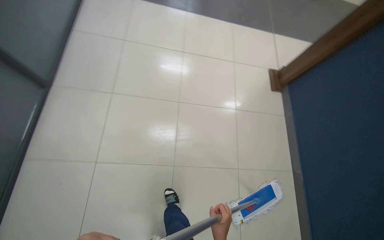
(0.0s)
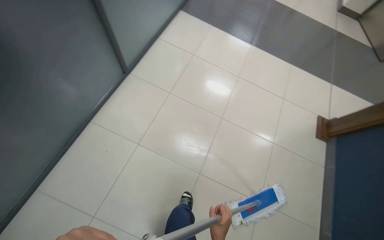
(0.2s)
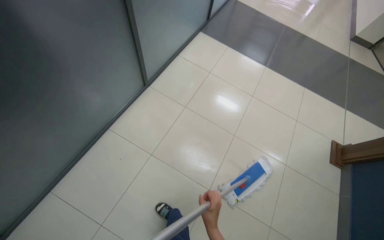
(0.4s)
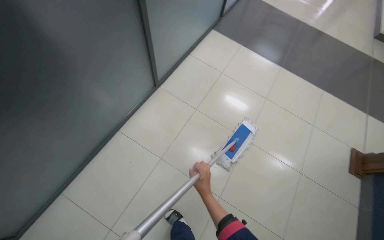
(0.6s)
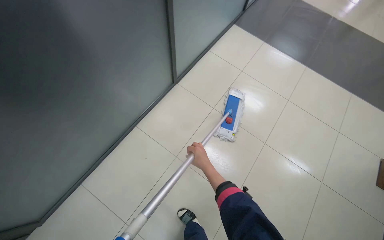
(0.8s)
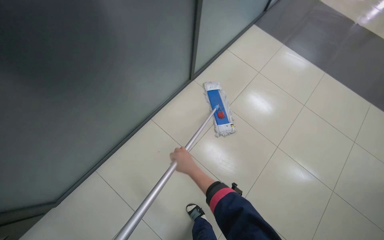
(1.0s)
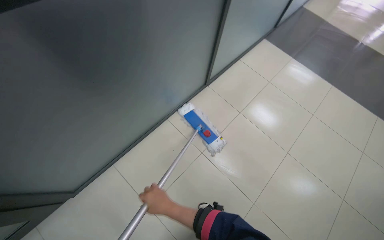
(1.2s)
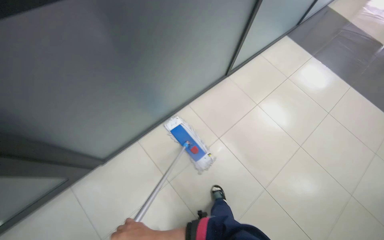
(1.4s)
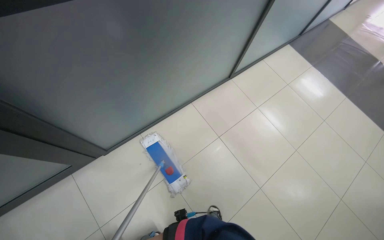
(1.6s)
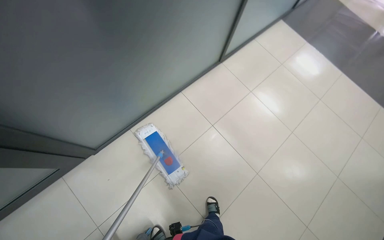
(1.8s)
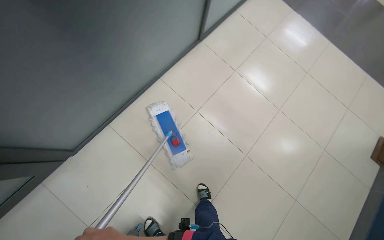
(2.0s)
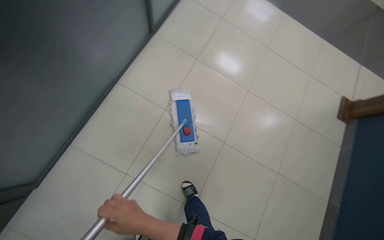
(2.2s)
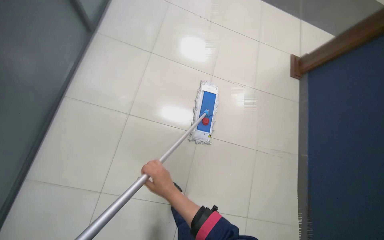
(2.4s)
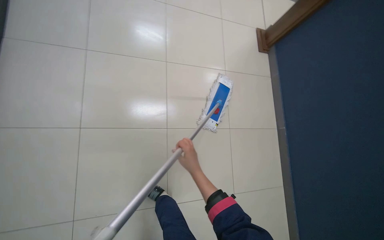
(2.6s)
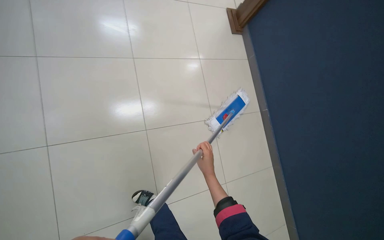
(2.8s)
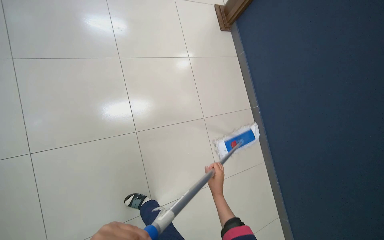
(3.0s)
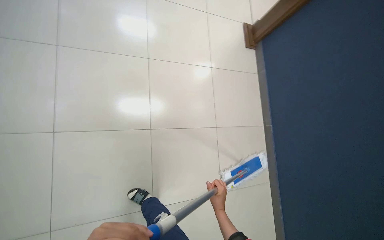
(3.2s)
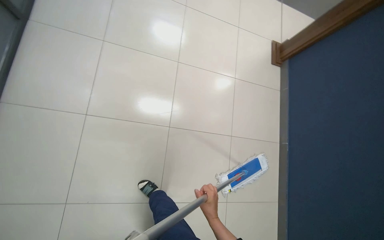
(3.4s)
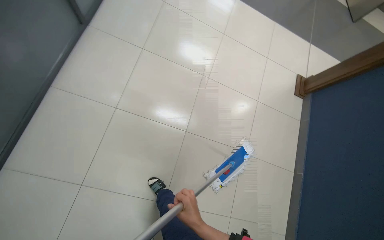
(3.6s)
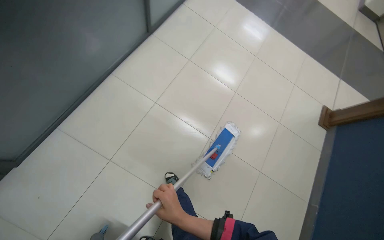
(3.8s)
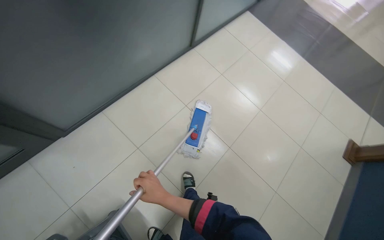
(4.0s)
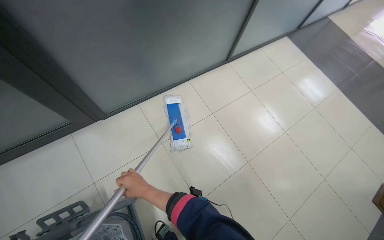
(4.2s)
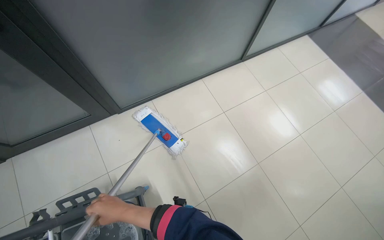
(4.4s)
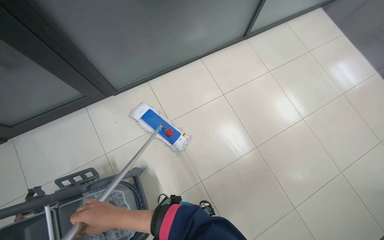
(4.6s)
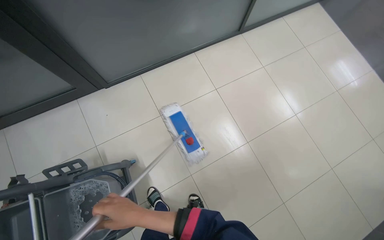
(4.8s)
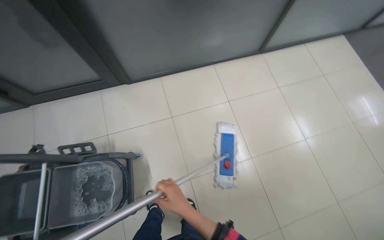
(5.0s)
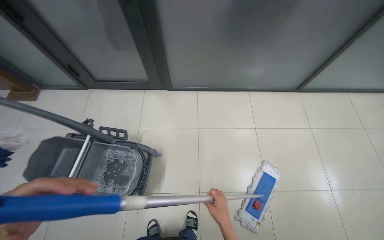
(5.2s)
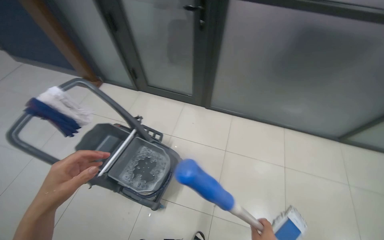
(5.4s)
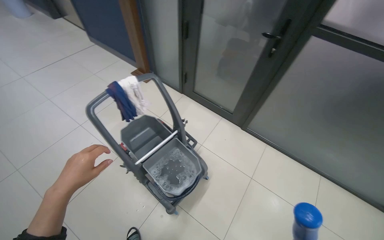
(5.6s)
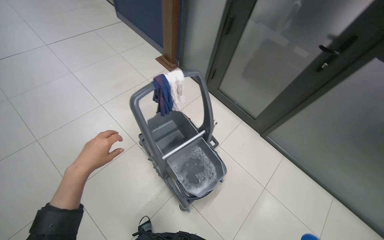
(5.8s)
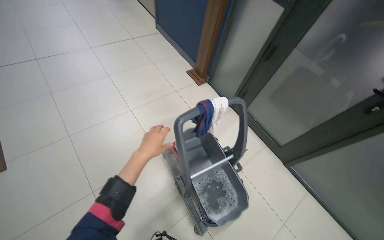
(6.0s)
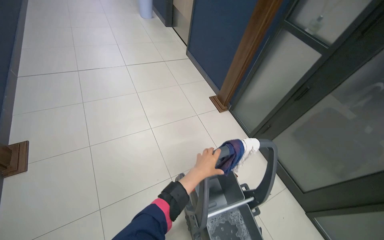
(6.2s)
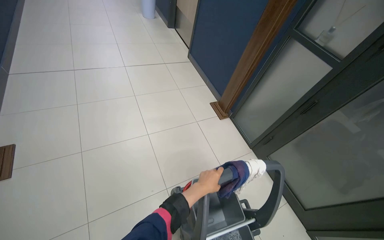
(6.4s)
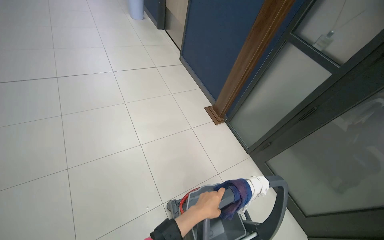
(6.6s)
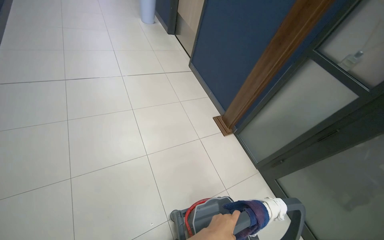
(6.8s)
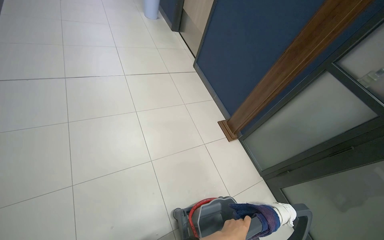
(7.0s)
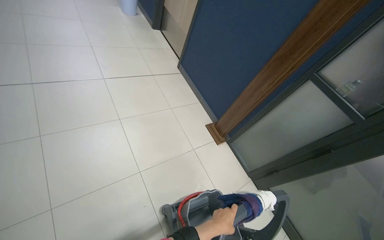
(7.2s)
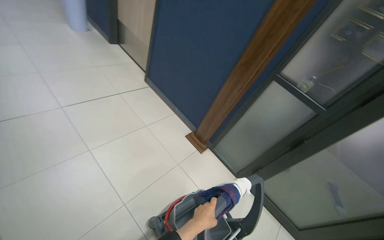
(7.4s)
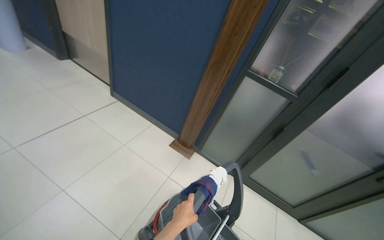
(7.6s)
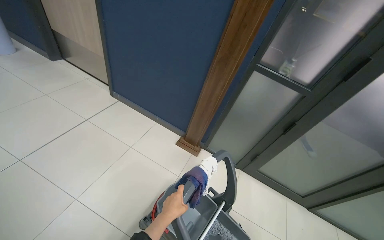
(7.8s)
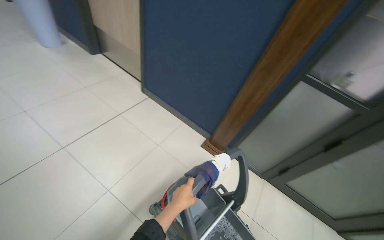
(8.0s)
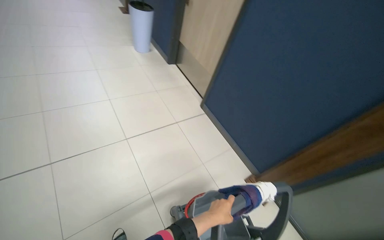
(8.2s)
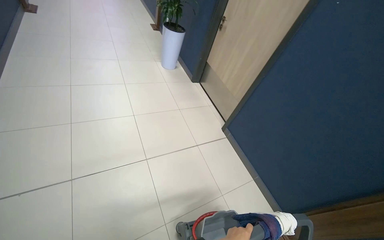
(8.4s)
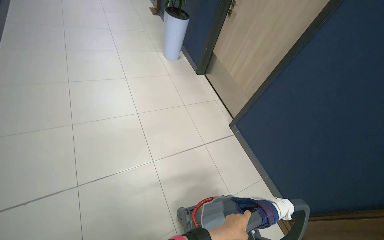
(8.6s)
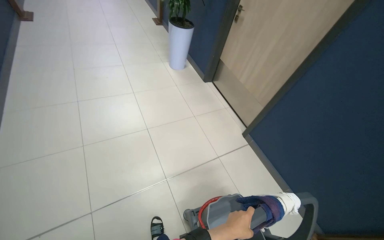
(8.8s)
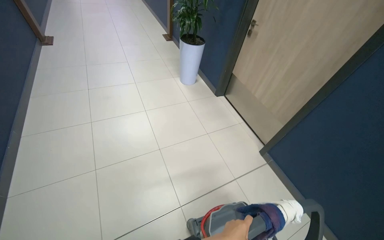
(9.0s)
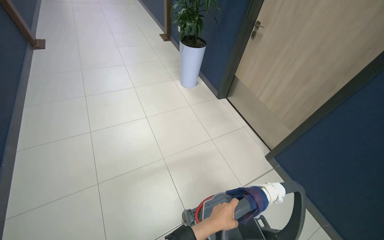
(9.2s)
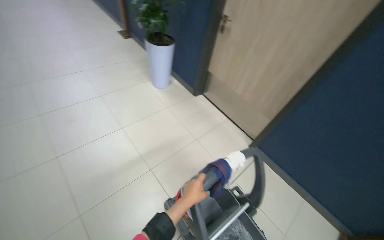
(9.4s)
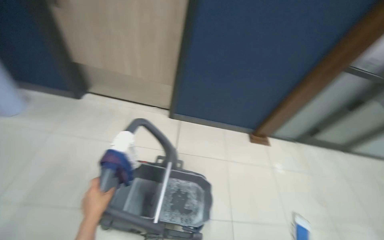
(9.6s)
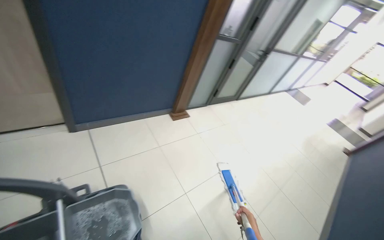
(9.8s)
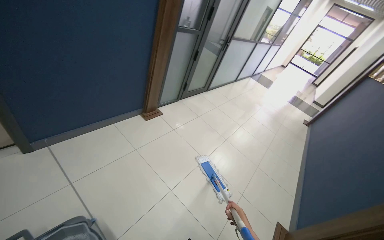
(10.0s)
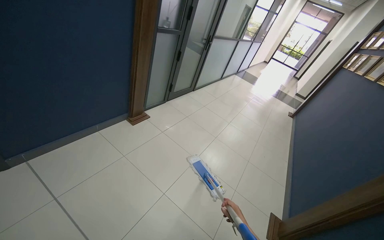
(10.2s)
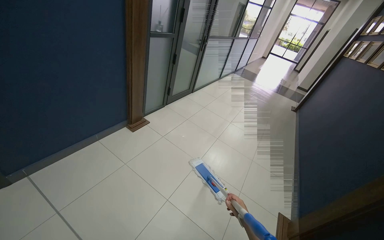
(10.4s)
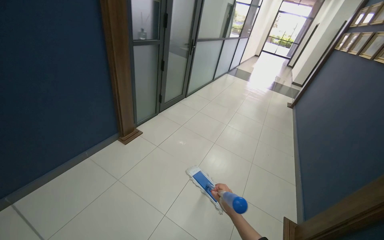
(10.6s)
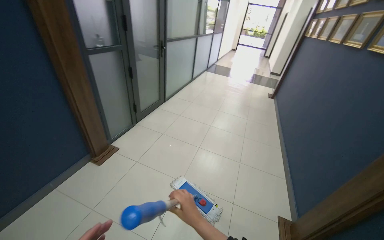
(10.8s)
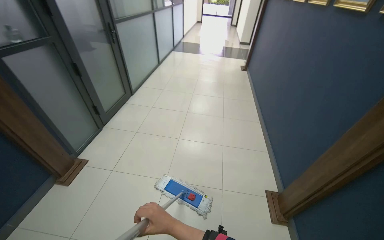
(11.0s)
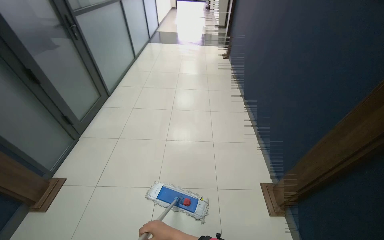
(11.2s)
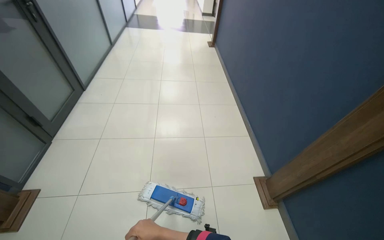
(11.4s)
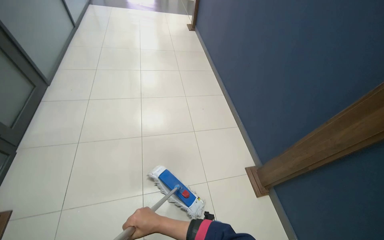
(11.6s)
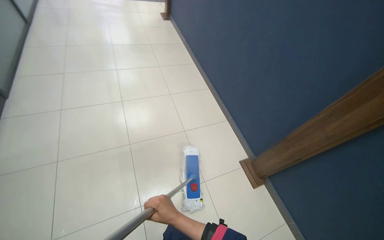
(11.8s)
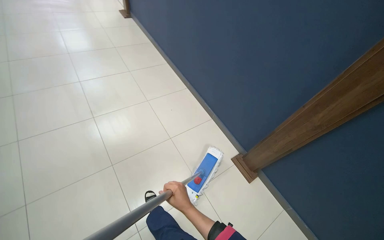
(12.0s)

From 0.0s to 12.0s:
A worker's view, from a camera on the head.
Job: mopping floor.
The whole recording: Mopping hallway floor. The worker mops the tiled floor in the hallway.
From 0.0s to 1.6s: The head travels to the left, some 50 cm. The wearer's head swings approximately 30 degrees to the left.
From 3.0s to 4.4s: The wearer moves about 60 cm. The head turns to the left by about 75 degrees. The view tips upward by approximately 25 degrees.
From 4.4s to 6.0s: The camera travels about 80 cm. The wearer's head swings roughly 85 degrees to the left. The view tilts about 15 degrees upward.
From 6.0s to 7.6s: The camera is carried approximately 90 cm. The head rotates roughly 25 degrees to the right.
From 7.6s to 9.0s: The camera is carried some 80 cm. The head turns to the left by some 40 degrees.
From 9.0s to 10.4s: The head turns to the right by roughly 115 degrees. The camera pitches downward, by approximately 25 degrees.
From 10.4s to 12.0s: The camera travels about 1 m. The head turns to the right by about 70 degrees. The wearer looks approximately 25 degrees further downward.

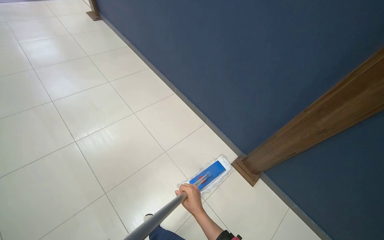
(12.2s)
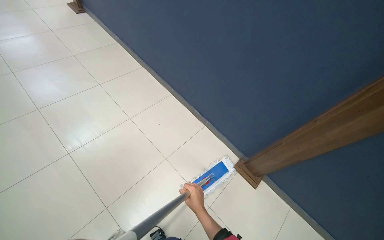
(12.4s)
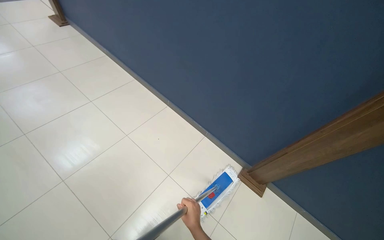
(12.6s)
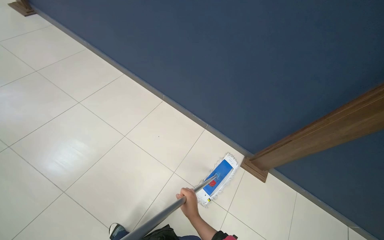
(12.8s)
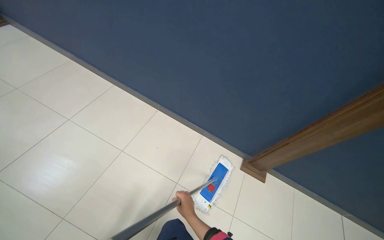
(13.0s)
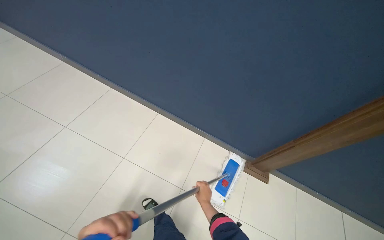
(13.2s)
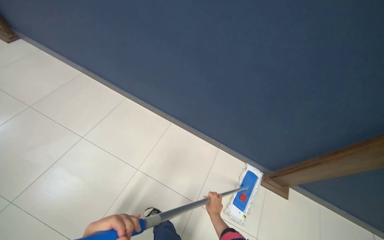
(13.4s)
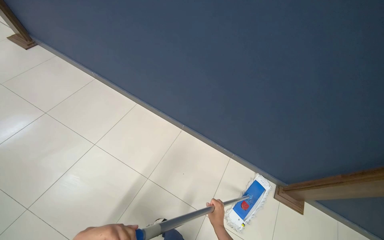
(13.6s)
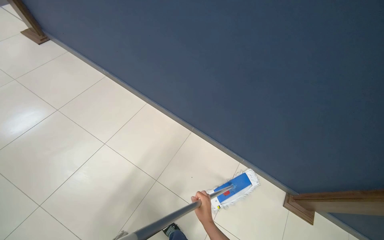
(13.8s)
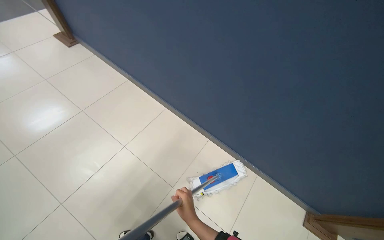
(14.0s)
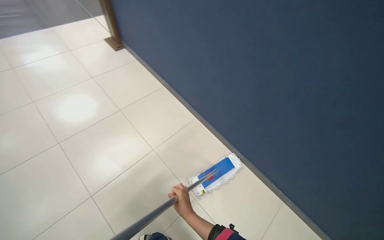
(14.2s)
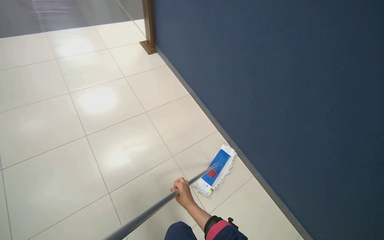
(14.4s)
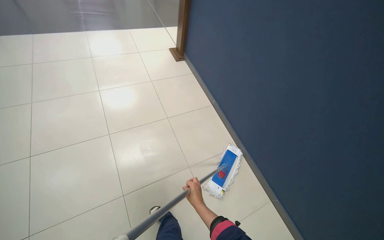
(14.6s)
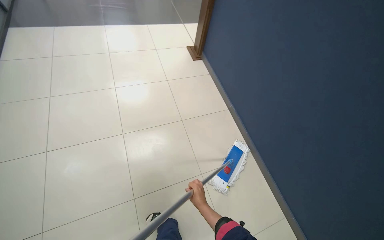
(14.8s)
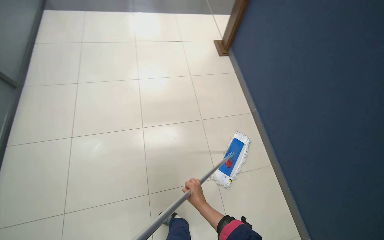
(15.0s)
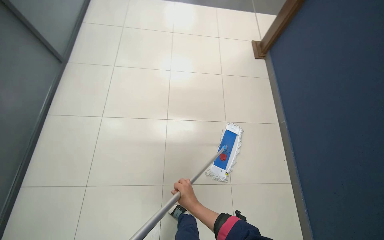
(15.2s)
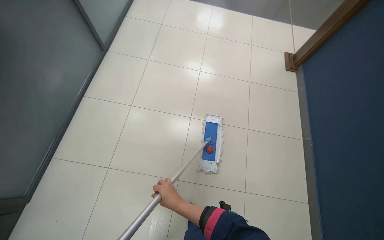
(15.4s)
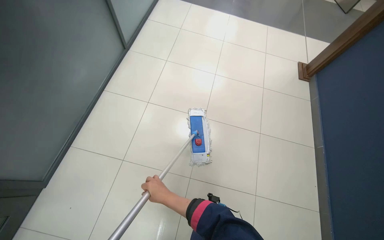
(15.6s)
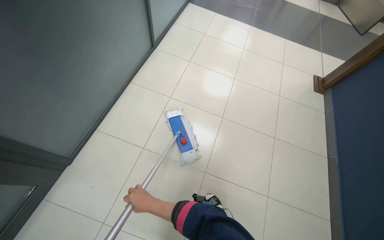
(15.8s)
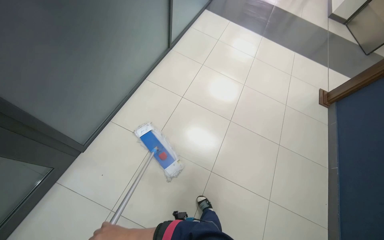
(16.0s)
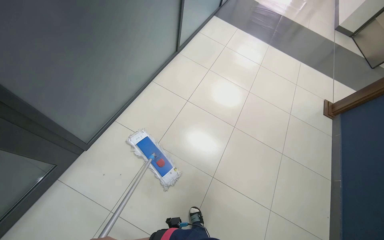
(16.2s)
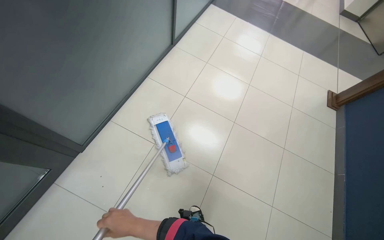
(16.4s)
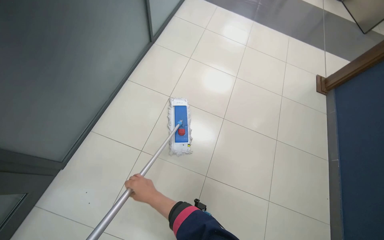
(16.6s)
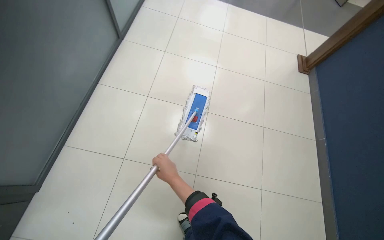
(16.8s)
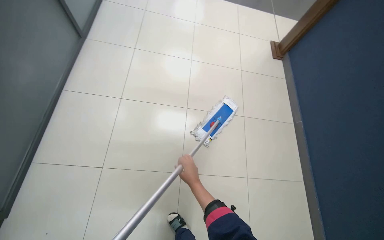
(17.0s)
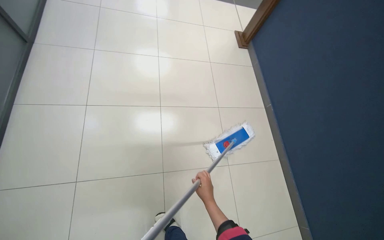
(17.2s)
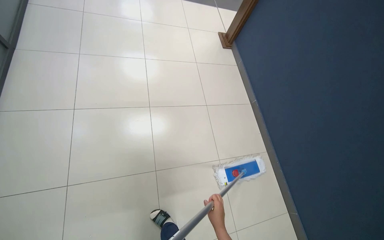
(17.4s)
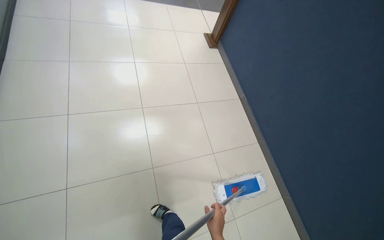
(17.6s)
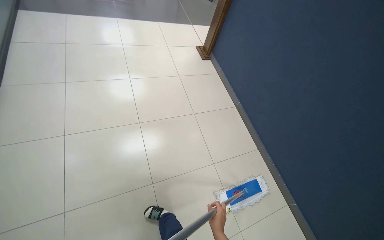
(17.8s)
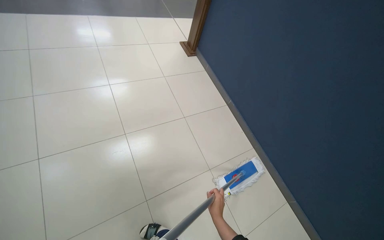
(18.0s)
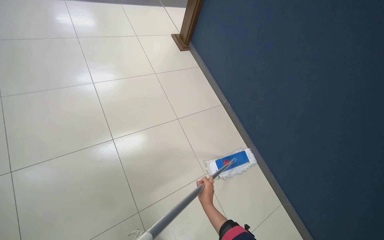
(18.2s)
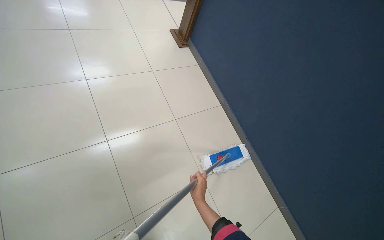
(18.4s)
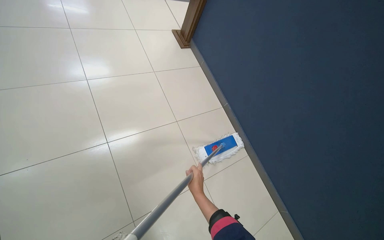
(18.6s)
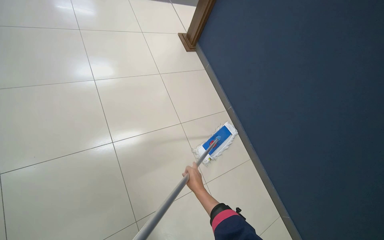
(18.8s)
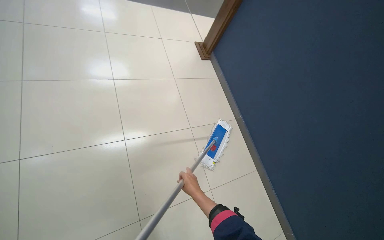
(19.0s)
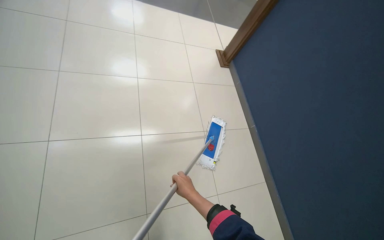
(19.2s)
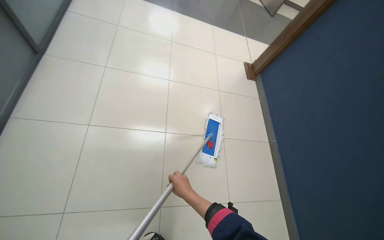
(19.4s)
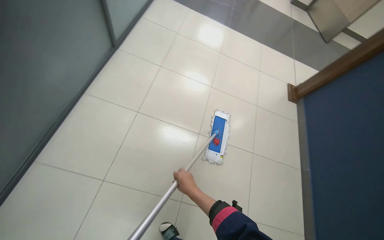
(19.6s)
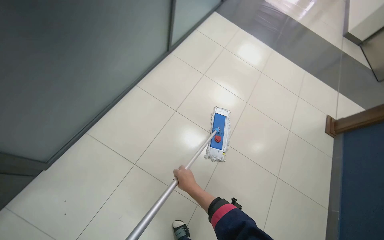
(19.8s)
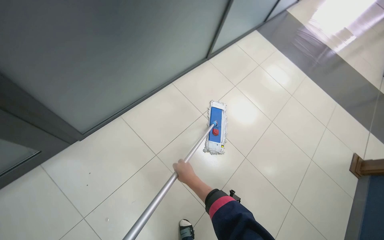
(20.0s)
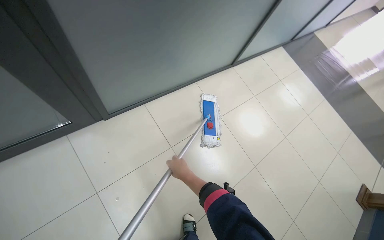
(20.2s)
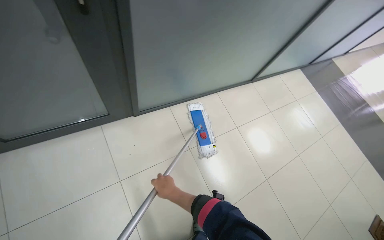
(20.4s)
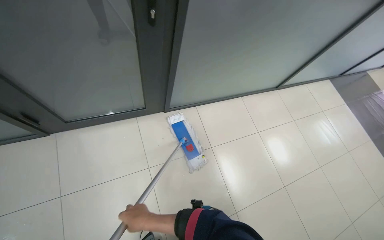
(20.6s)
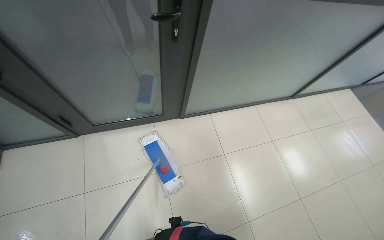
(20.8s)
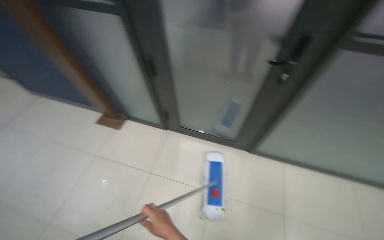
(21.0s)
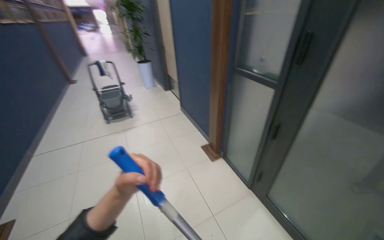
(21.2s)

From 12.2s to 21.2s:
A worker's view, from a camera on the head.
Job: mopping floor.
The whole recording: Mopping hallway floor. The worker mops the tiled floor in the hallway.
From 12.2s to 13.8s: The camera travels about 70 cm.
From 16.6s to 18.2s: The head rotates roughly 50 degrees to the right.
From 18.2s to 19.8s: The camera is carried about 50 cm. The head turns to the left by approximately 50 degrees.
